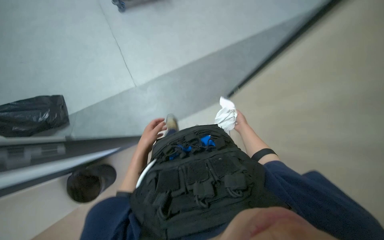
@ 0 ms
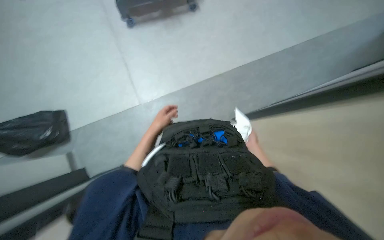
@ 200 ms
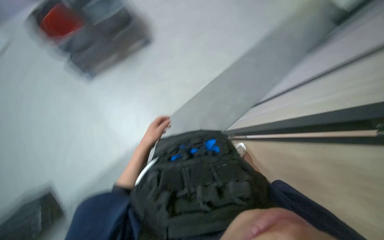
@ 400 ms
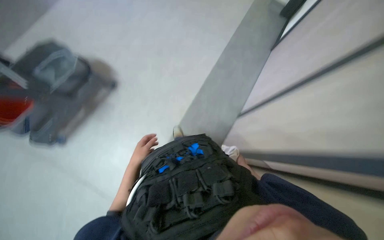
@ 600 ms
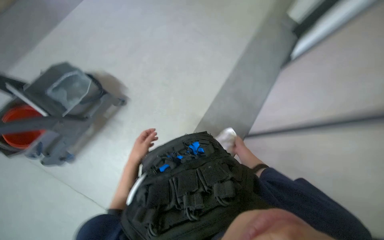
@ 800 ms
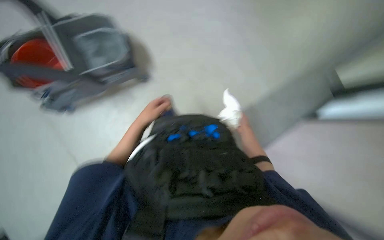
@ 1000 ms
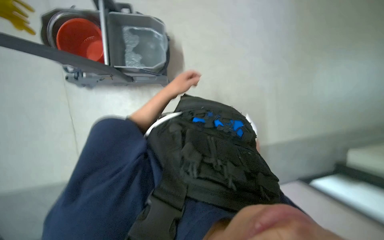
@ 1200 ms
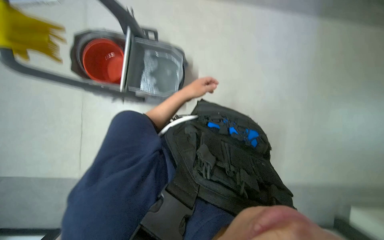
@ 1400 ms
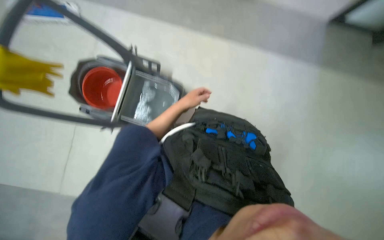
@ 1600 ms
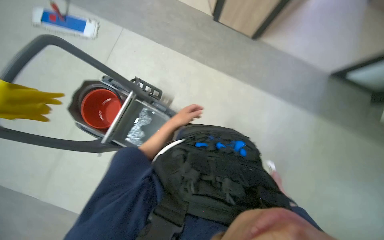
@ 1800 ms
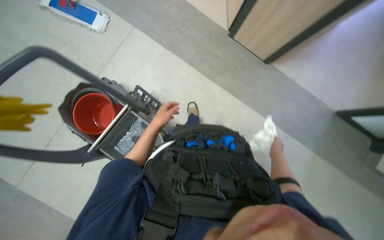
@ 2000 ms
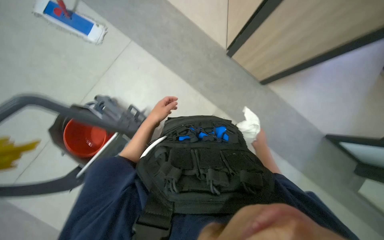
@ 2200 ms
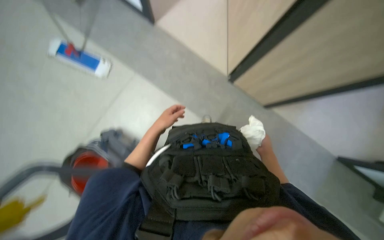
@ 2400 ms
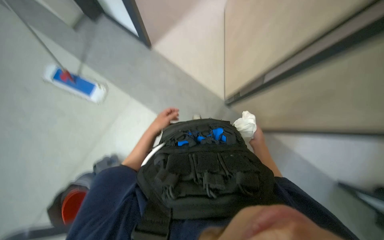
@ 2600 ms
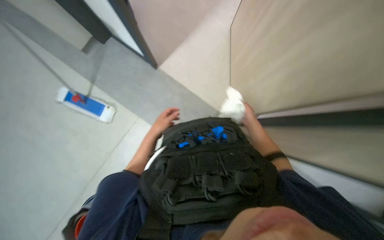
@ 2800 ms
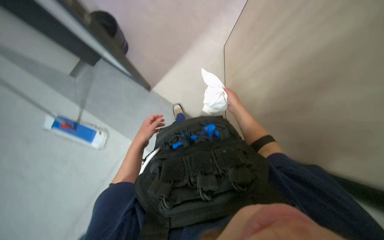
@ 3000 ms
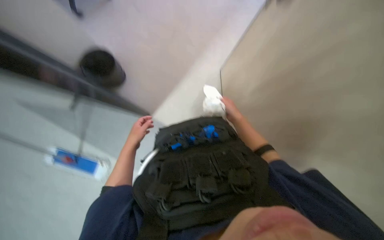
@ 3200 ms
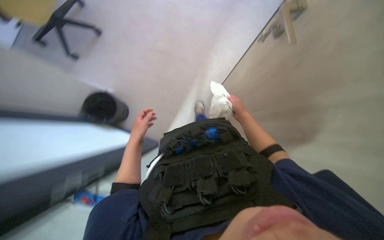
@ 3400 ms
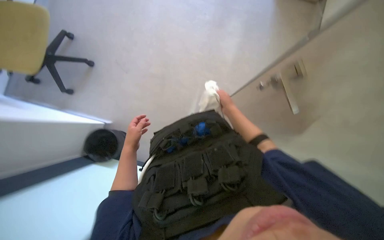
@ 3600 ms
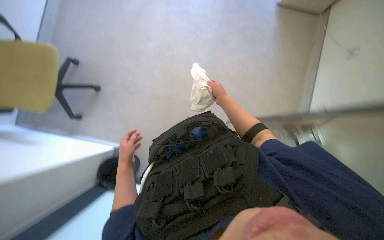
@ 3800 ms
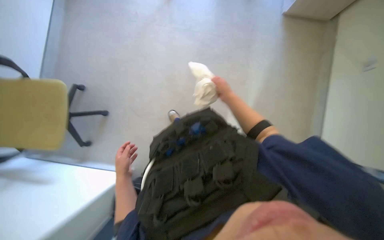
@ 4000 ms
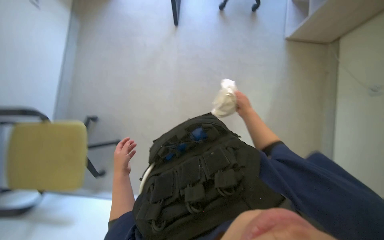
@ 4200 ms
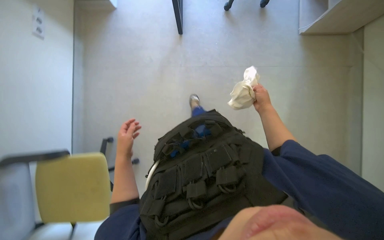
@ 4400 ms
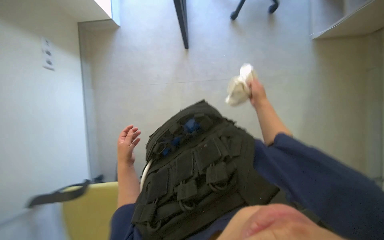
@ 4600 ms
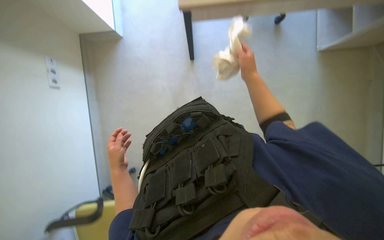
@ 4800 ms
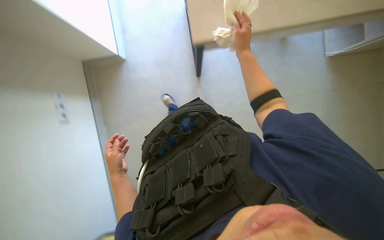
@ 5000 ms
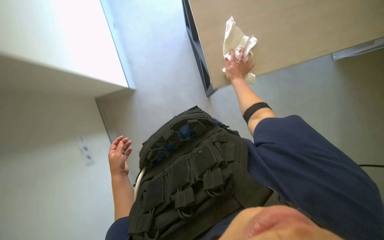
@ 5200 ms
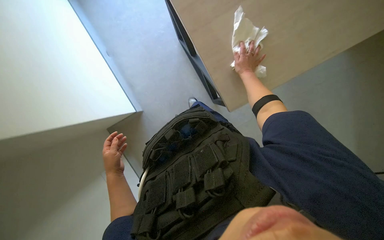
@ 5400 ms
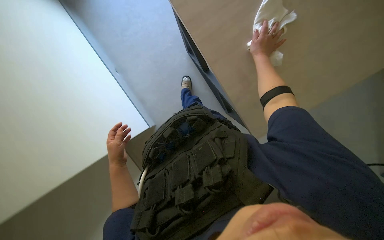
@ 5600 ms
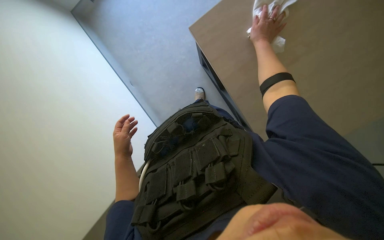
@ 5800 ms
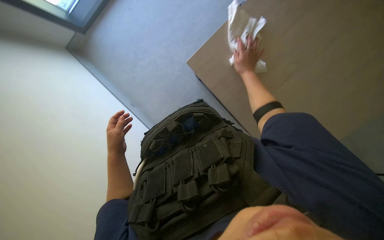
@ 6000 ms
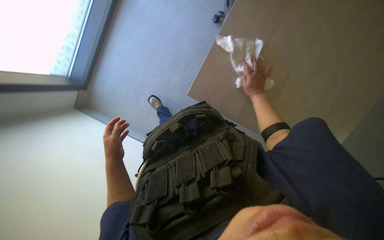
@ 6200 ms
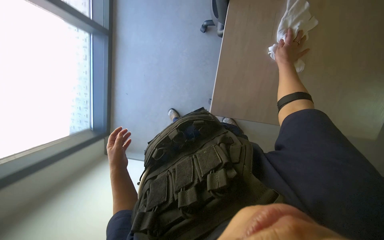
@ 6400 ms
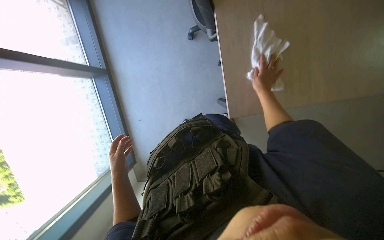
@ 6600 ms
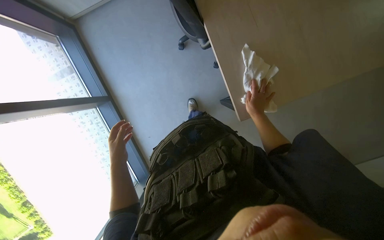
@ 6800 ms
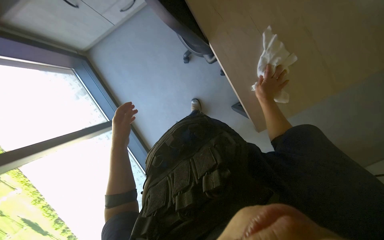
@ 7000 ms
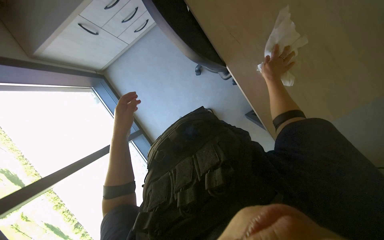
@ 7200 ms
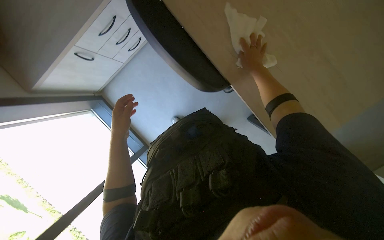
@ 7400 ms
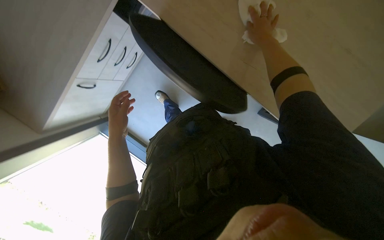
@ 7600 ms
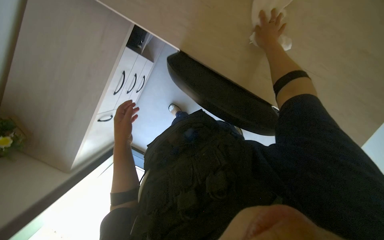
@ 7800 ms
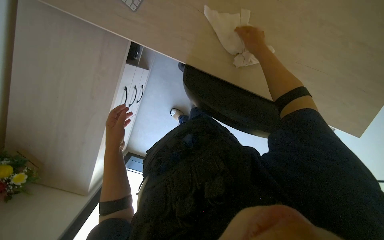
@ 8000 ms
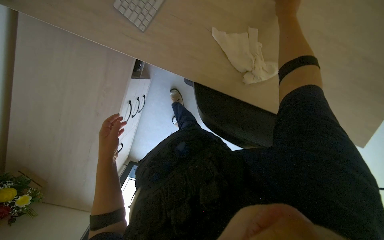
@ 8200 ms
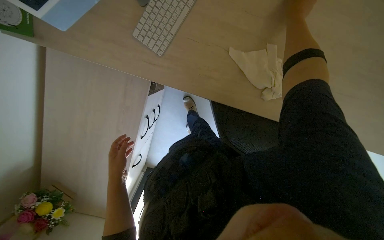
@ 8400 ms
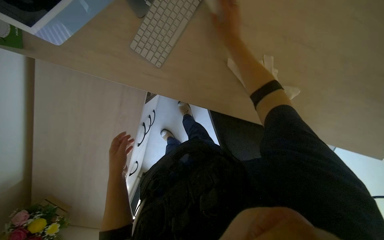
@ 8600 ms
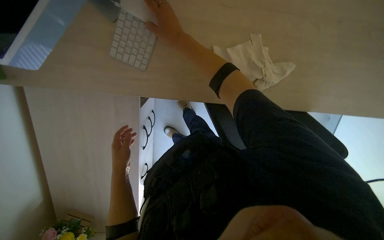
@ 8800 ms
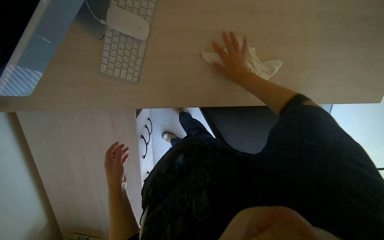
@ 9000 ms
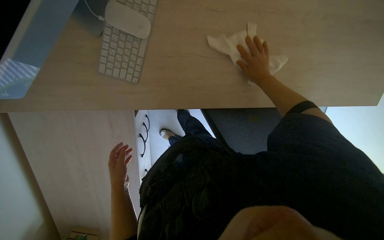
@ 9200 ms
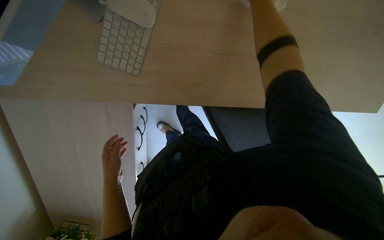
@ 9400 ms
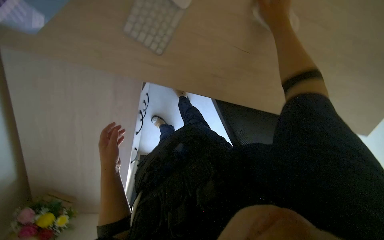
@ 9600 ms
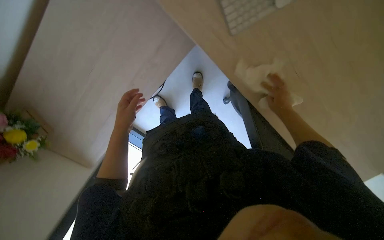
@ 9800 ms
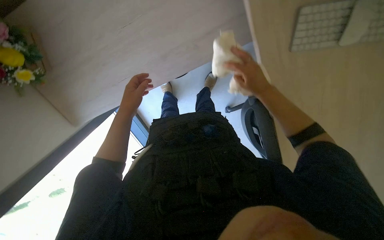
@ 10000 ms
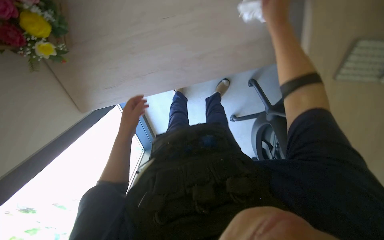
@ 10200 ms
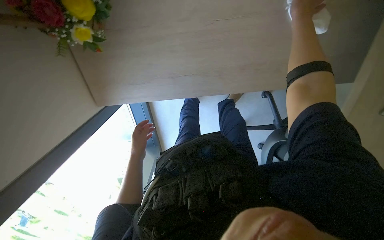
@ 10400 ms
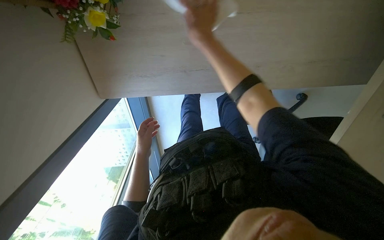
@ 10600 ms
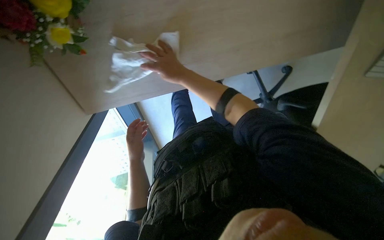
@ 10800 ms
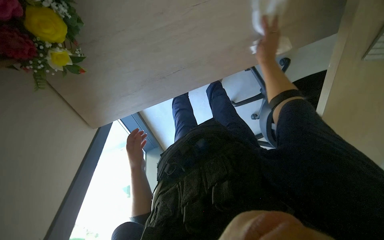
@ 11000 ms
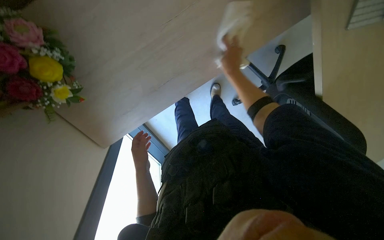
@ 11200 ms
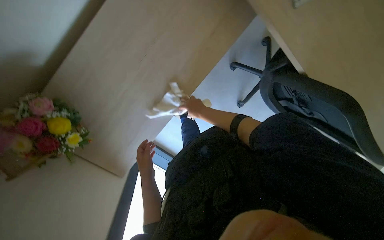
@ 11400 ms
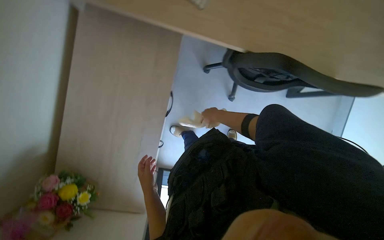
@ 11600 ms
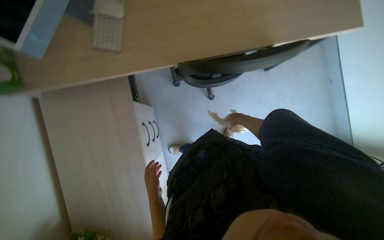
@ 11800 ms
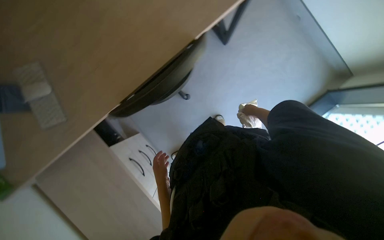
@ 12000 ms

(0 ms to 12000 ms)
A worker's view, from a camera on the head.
Job: wiping surfaces.
The whole recording: Wiping desk surface. The worker wipes the desk surface with a cloth.
0 ms - 1600 ms: The view tilts approximately 20 degrees upward.
3000 ms - 4400 ms: The view tilts some 15 degrees upward.
4400 ms - 6000 ms: The right hand goes some 15 cm up the picture.
7600 ms - 9000 ms: The right hand moves about 25 cm to the left and comes back.
9000 ms - 10400 ms: The camera is carried about 40 cm. The view swings roughly 20 degrees to the right. The scene turns about 45 degrees clockwise in the picture.
10400 ms - 12000 ms: The wearer moves some 50 cm. Everything in view rotates roughly 110 degrees counterclockwise.

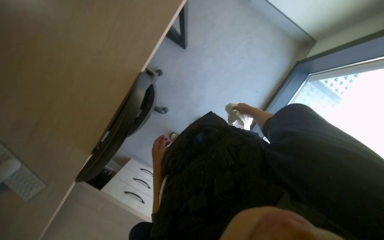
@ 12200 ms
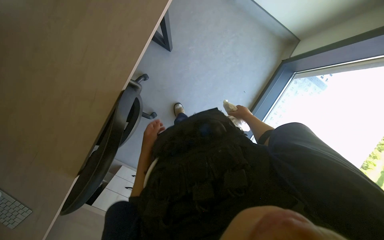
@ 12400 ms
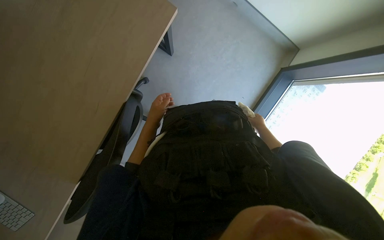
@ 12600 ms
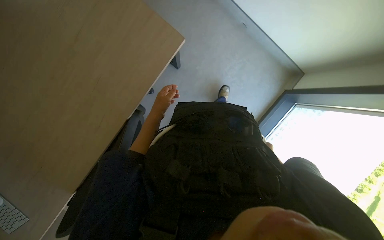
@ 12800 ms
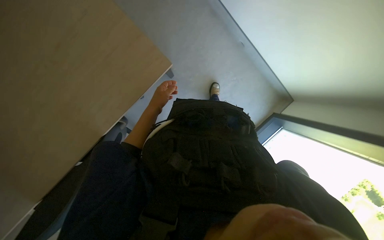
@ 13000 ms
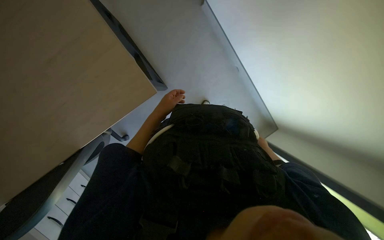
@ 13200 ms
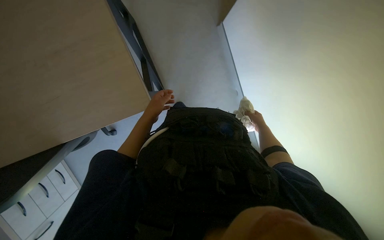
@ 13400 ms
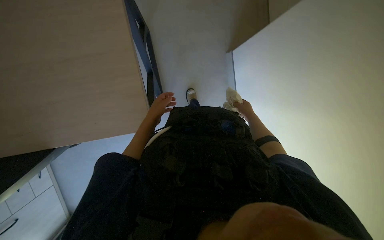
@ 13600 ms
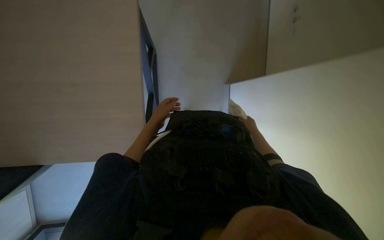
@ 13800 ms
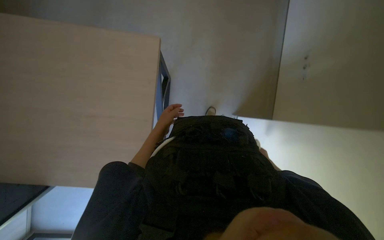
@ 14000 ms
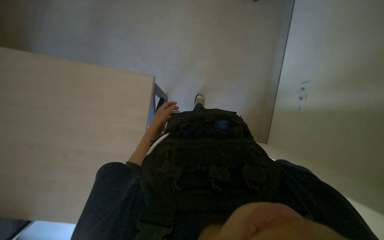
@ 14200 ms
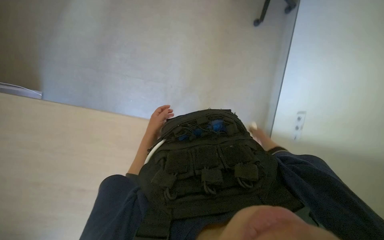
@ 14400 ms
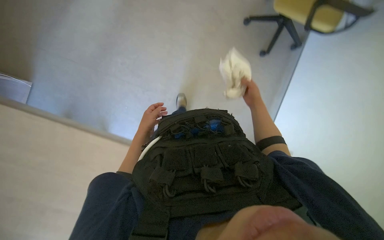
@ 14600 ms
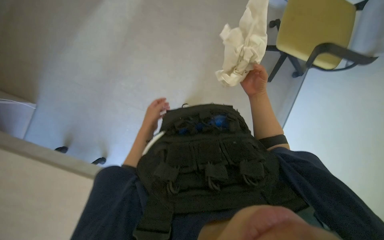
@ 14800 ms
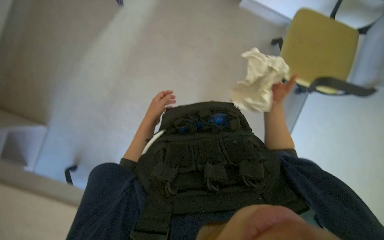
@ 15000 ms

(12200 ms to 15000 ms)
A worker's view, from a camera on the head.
Job: wiping surfaces.
The whole recording: Wiping desk surface. The worker wipes the desk surface with a cloth.
12200 ms - 13600 ms: The wearer moves some 40 cm. The scene rotates clockwise by roughly 30 degrees.
13600 ms - 15000 ms: The view tips upward by some 10 degrees. The right hand shifts approximately 10 cm nearer to the camera.

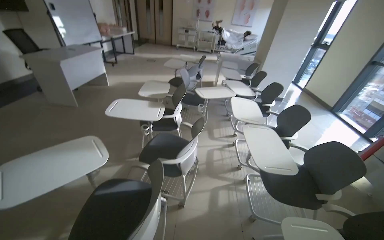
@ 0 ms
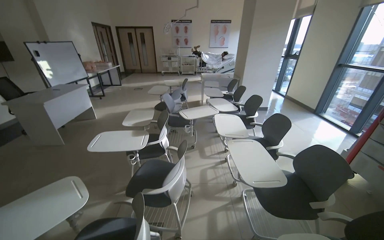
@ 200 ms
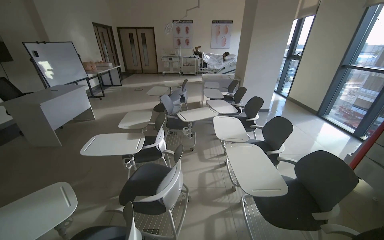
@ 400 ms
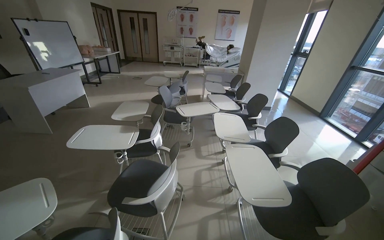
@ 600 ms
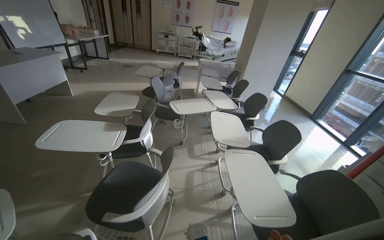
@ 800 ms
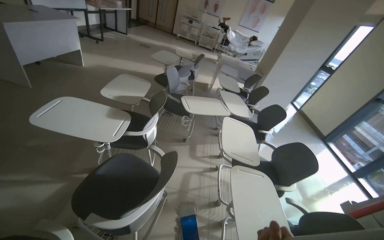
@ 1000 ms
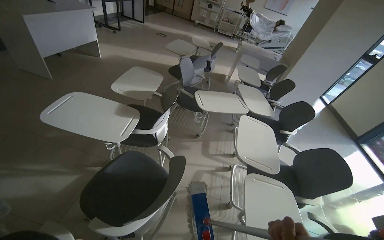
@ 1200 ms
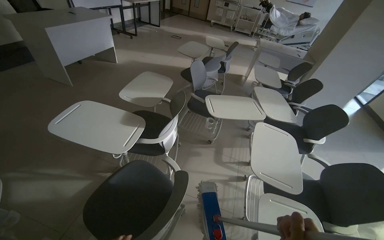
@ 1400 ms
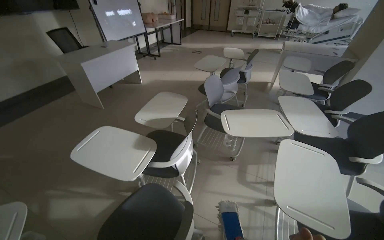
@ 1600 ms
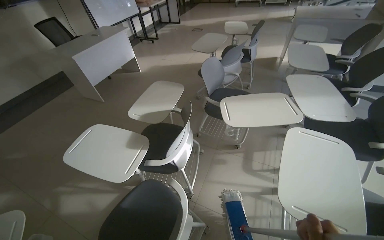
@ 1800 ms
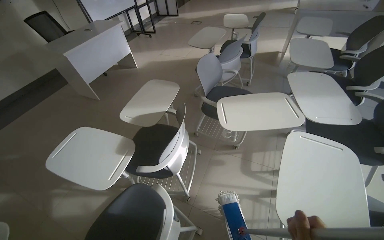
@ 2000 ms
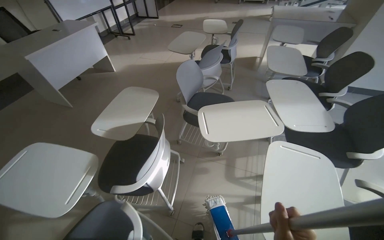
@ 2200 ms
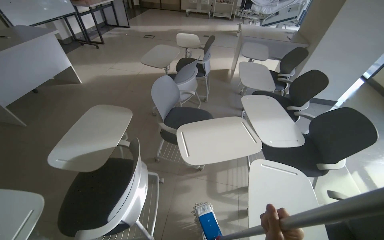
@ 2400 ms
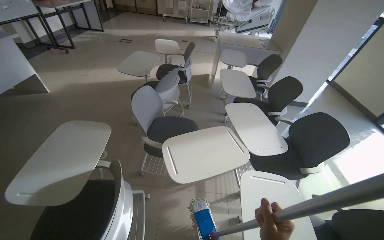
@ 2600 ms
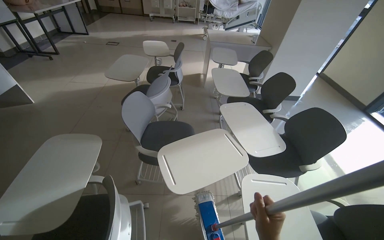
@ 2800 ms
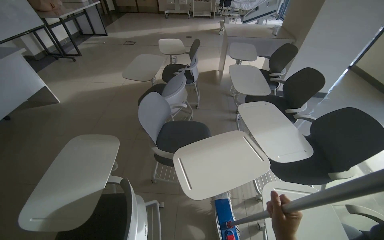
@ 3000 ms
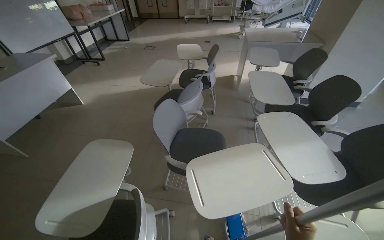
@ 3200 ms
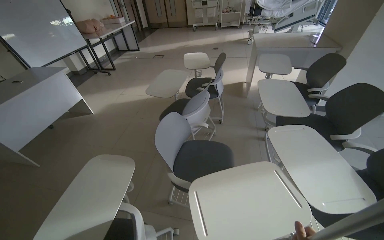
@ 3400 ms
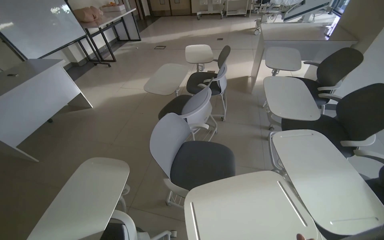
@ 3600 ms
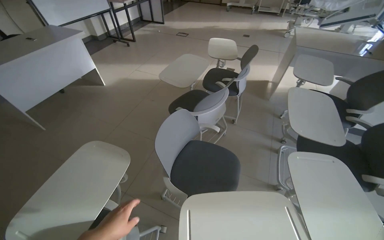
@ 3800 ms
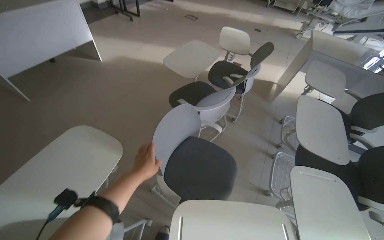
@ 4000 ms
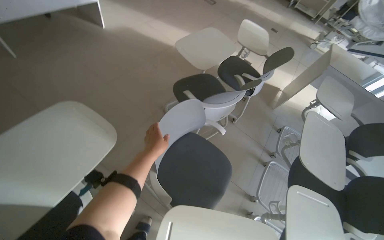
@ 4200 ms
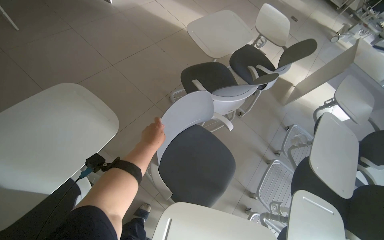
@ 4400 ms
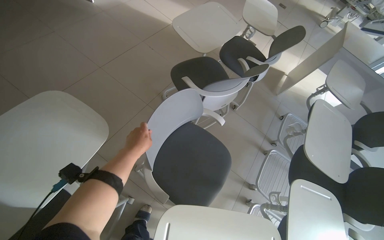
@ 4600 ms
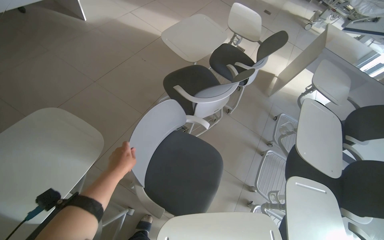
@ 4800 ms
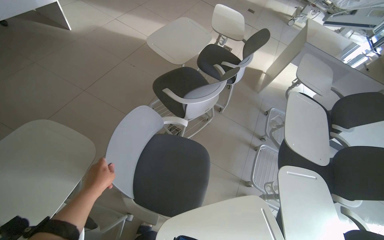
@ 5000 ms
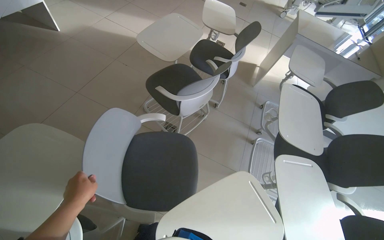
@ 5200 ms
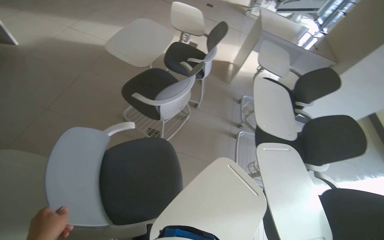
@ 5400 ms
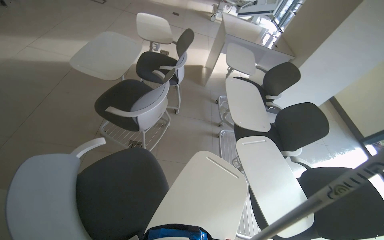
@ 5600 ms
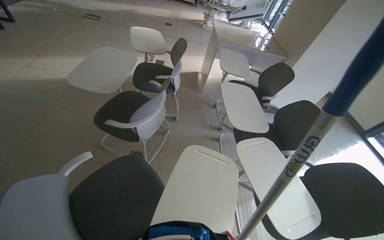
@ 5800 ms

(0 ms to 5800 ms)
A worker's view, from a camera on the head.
Job: organizing items.
The whole recording: Arranging chairs in room. The worker arranges the chairs in the room.
0 ms - 1400 ms: The camera travels about 70 cm.
1400 ms - 2800 ms: The camera is carried some 70 cm.
2800 ms - 4400 ms: The wearer moves about 60 cm. The head rotates some 40 degrees to the left. The view tips downward by roughly 20 degrees.
4400 ms - 5800 ms: The wearer's head swings about 40 degrees to the right.
